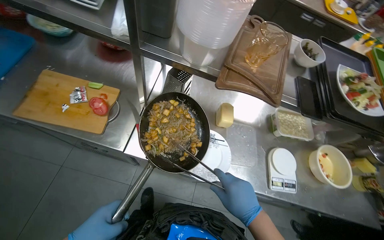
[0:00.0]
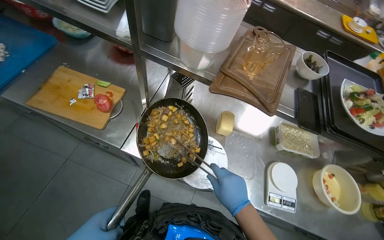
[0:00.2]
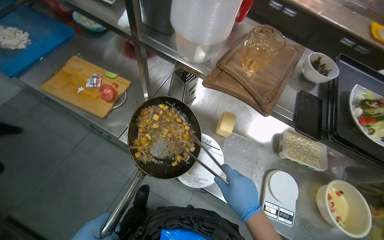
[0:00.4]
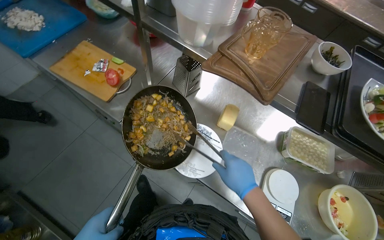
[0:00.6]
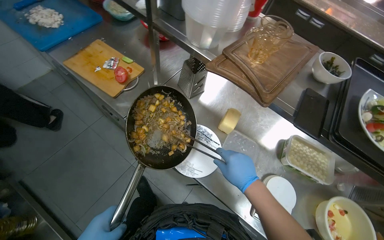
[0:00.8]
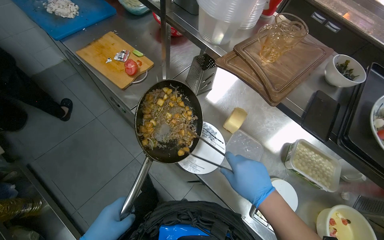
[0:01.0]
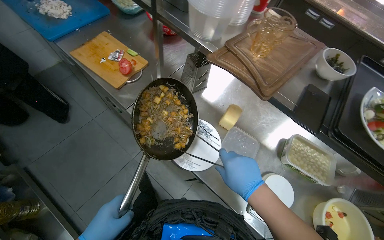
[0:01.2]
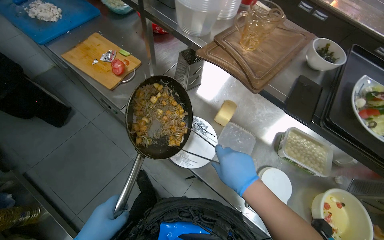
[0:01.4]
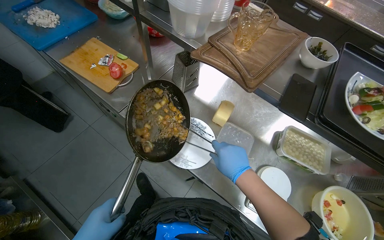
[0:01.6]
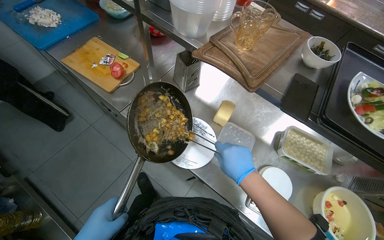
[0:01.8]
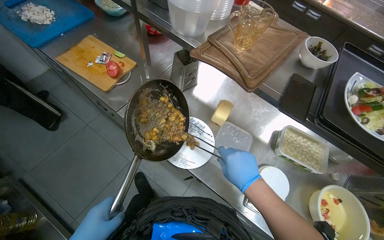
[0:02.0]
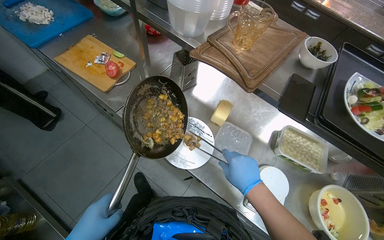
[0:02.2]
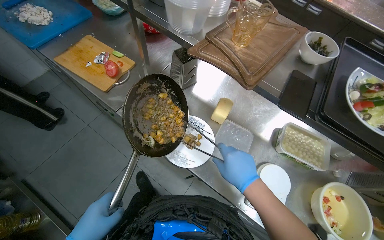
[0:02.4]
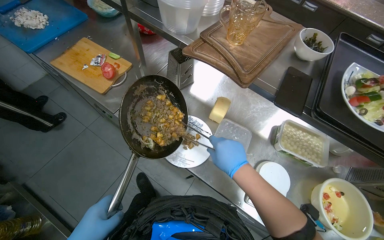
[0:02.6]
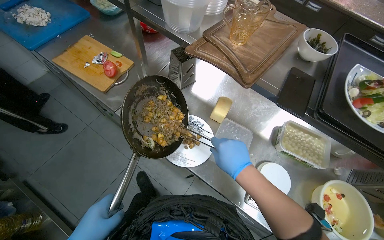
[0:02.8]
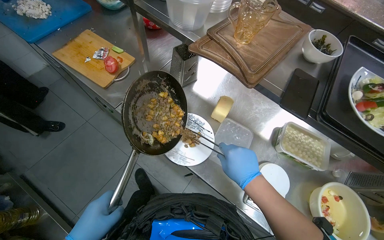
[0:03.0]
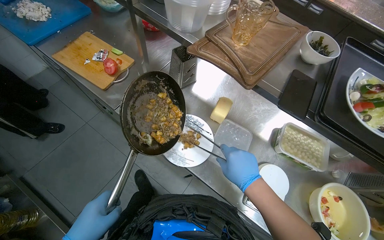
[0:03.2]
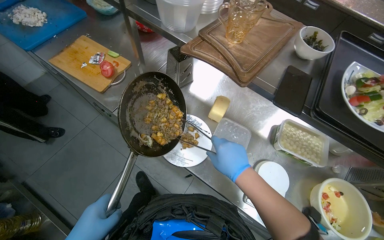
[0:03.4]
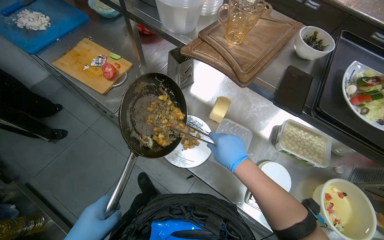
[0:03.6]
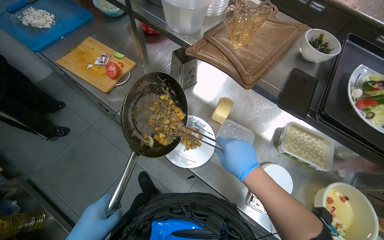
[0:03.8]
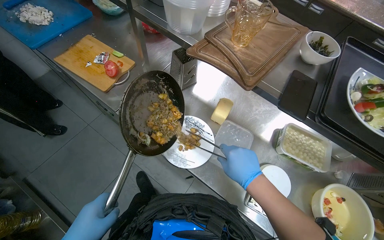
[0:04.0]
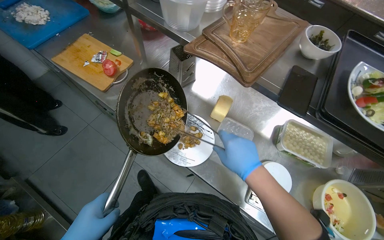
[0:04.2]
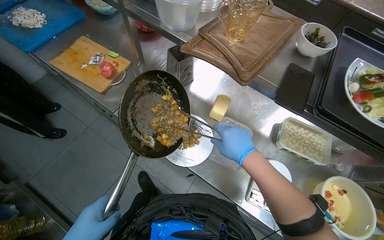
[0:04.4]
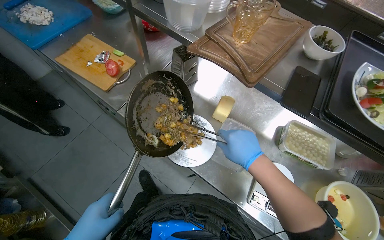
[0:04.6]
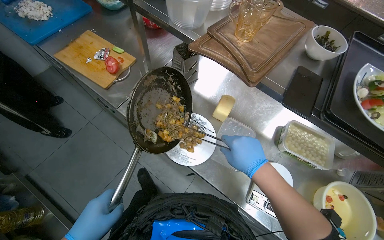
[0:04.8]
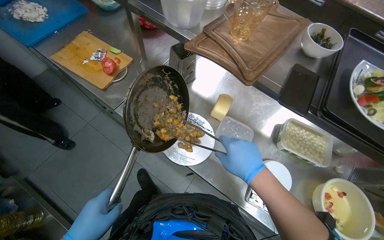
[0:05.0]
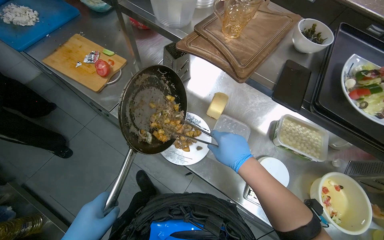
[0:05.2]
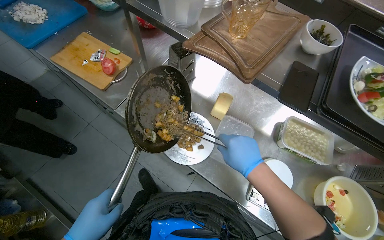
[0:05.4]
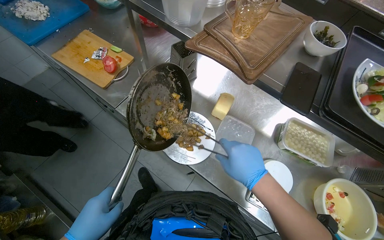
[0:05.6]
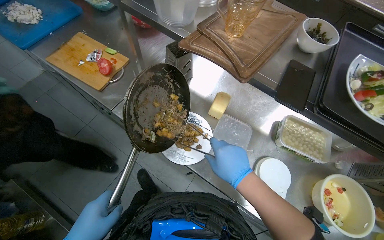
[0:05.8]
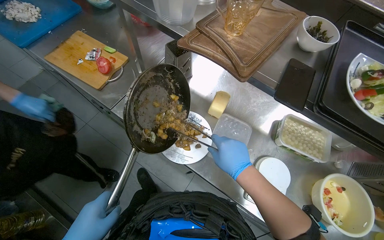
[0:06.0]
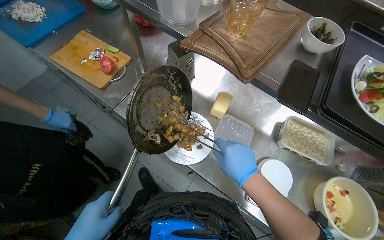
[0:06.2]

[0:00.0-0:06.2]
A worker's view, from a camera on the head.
Job: preparing food.
The whole recording: Cooking meal and garnishing before serving. The worker cooks the meal on the gas stove, garnishes it with herbs, and places it into a white dish.
0:00.0 to 0:01.6: The wearer's head swings about 25 degrees to the left.

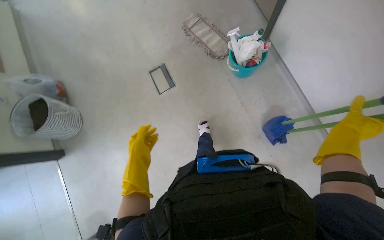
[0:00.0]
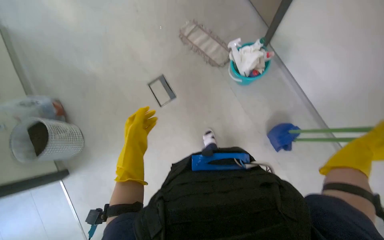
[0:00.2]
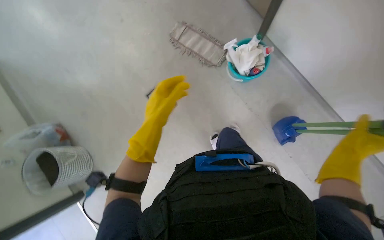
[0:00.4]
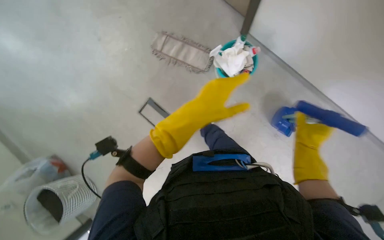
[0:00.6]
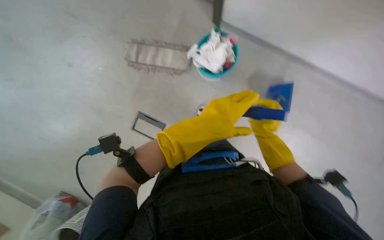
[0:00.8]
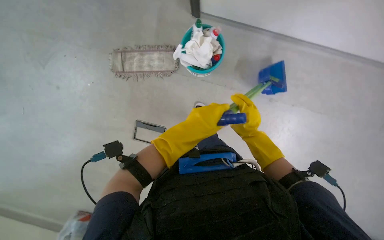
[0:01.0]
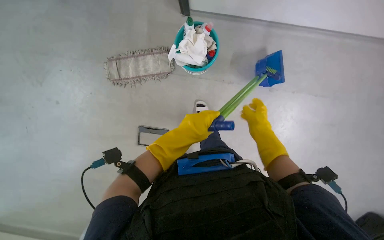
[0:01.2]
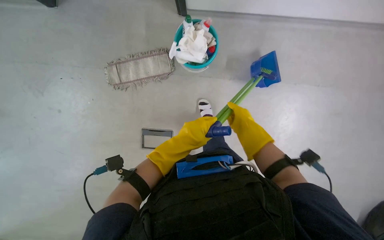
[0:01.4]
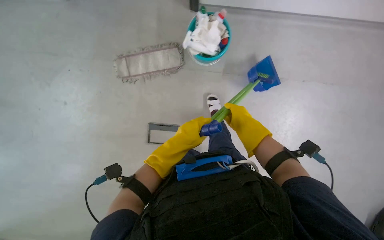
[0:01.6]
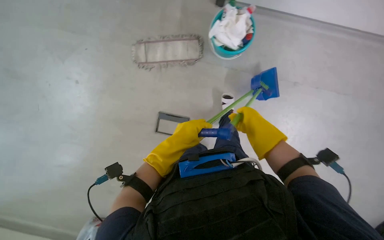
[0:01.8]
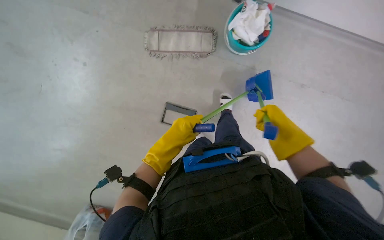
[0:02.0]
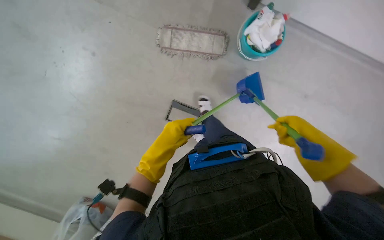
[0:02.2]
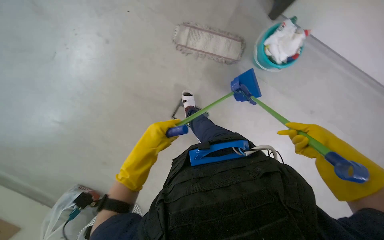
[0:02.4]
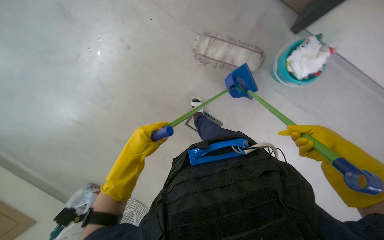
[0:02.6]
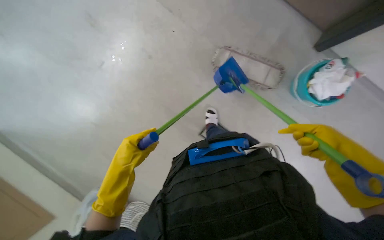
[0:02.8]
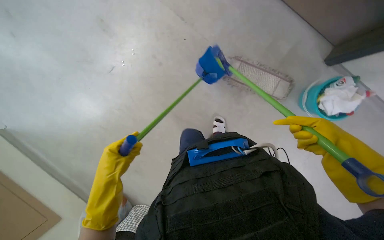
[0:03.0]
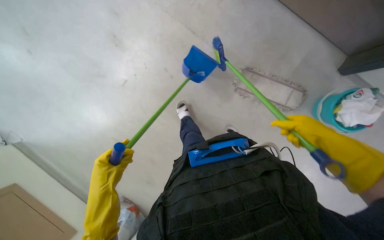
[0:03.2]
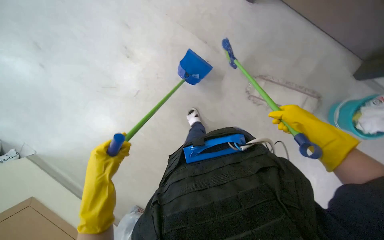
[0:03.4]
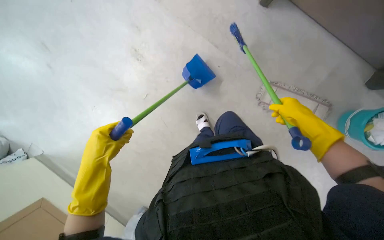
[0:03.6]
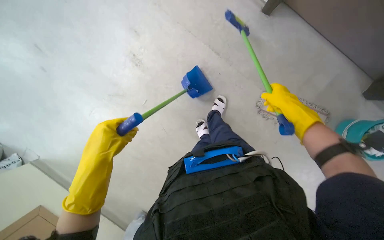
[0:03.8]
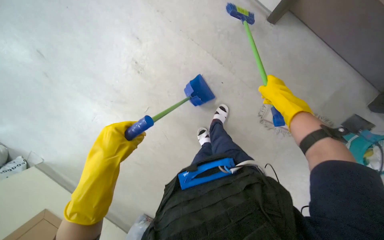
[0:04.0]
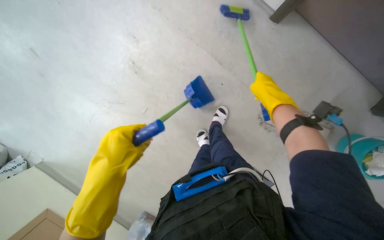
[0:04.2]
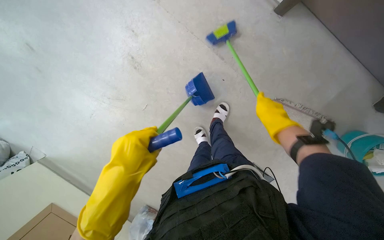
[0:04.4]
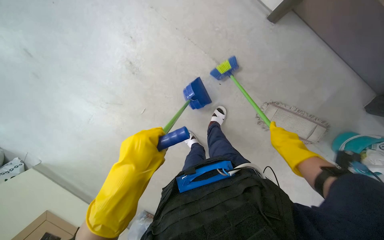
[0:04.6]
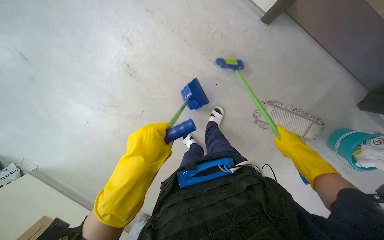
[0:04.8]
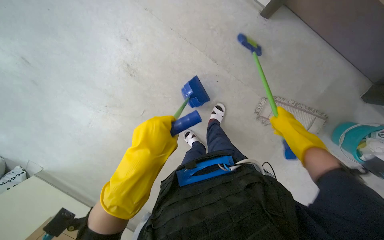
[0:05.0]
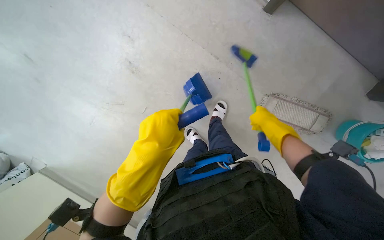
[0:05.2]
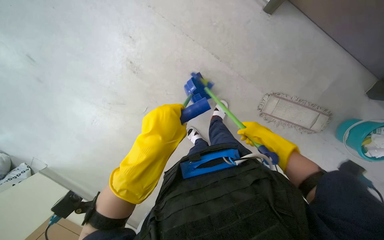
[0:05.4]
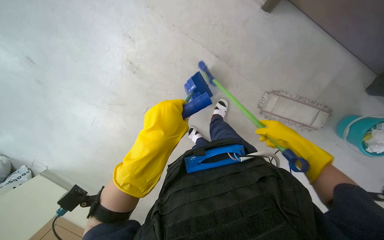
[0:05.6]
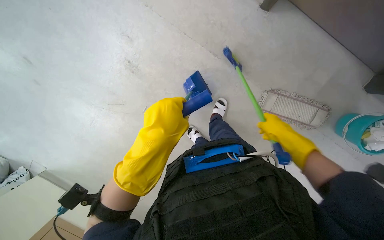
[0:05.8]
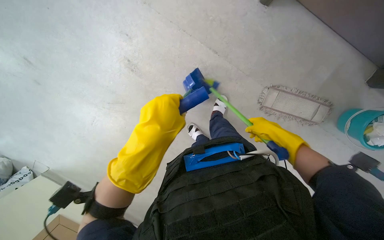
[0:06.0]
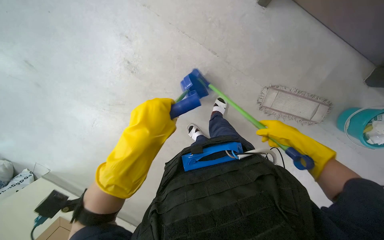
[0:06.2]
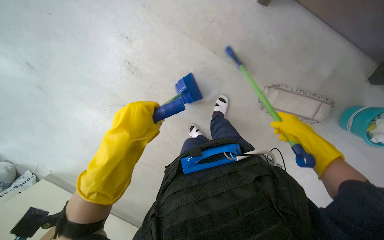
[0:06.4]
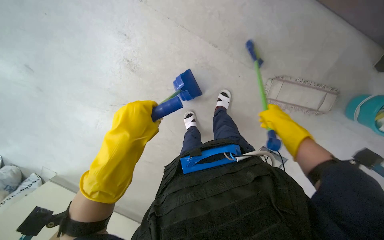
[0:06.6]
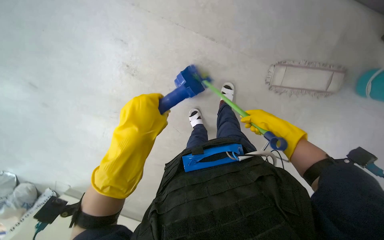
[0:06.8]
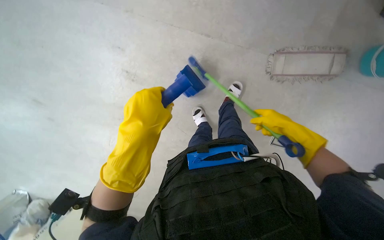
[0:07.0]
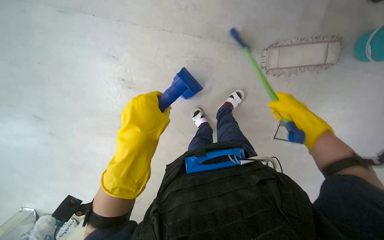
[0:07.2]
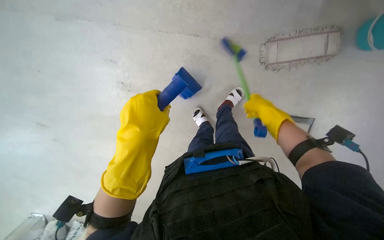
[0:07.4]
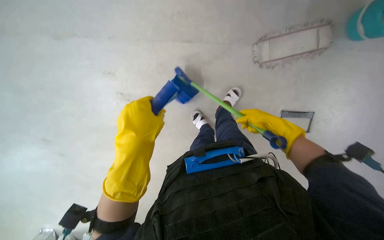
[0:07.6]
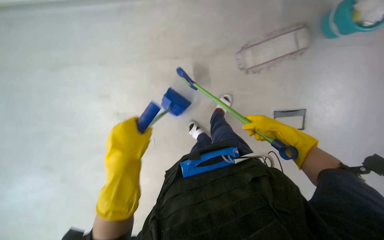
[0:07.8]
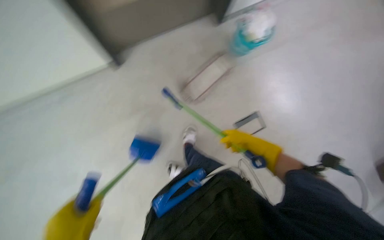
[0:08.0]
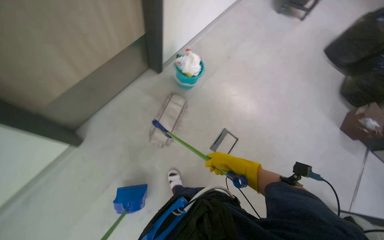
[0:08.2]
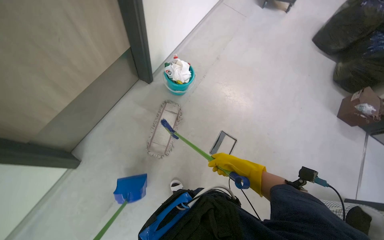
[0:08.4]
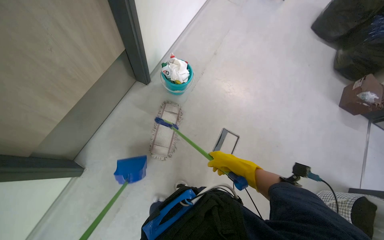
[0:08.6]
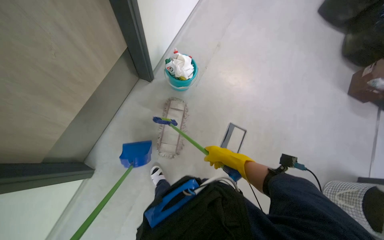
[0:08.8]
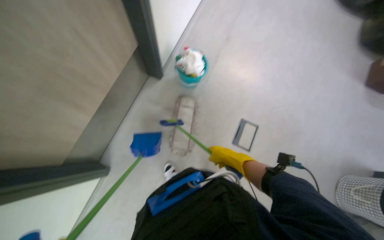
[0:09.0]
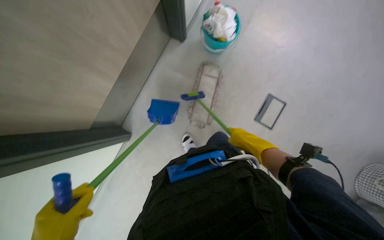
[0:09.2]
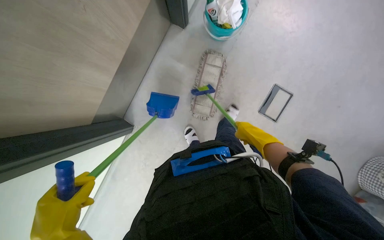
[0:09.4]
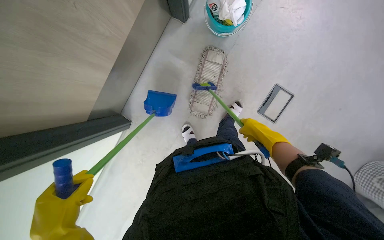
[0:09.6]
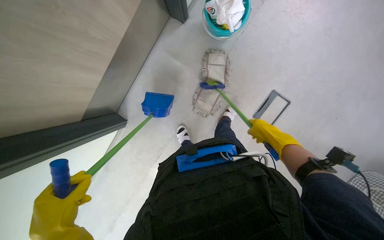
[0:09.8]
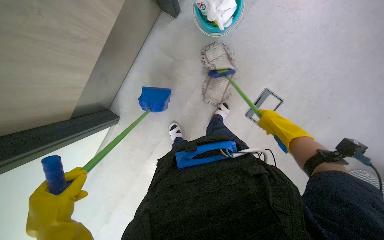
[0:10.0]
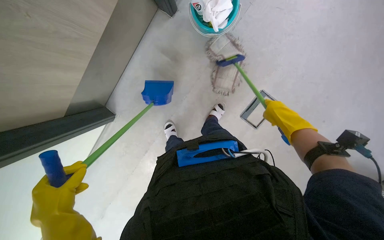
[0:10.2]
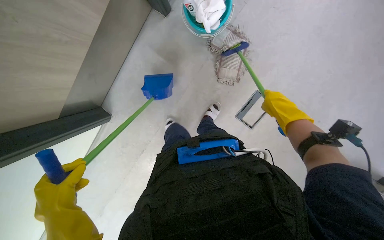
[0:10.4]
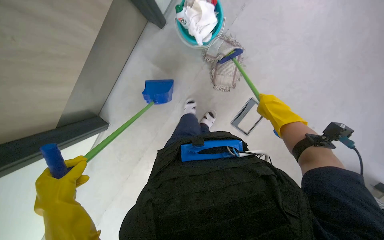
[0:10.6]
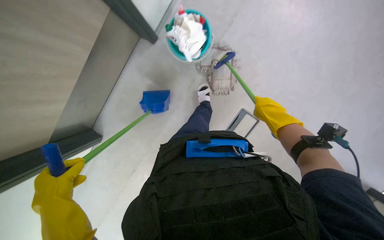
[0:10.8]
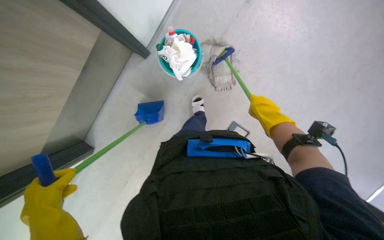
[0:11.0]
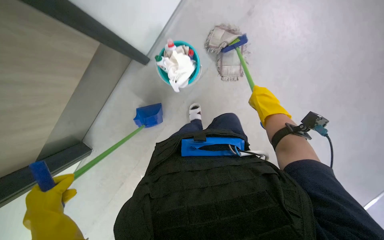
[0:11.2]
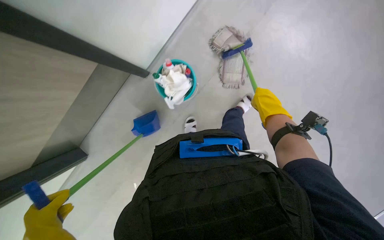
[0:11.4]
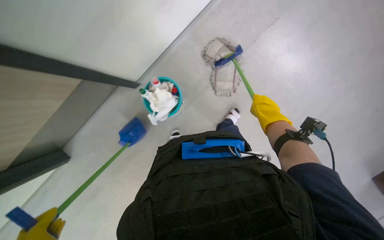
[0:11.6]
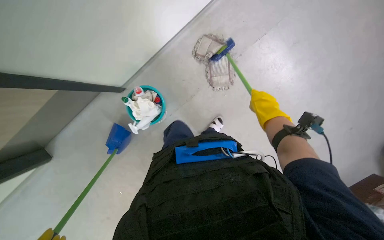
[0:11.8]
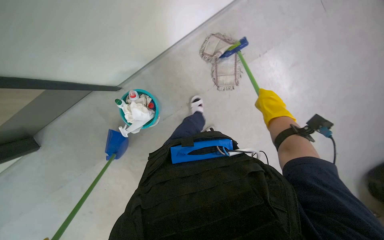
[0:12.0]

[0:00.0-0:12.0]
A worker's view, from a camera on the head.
Job: sweeping floor.
The whole recording: Sweeping floor with broom and dustpan. The worker sweeps the floor with a broom and dustpan.
0:00.0 to 0:01.6: The camera is carried roughly 50 cm. The camera pitches downward, by approximately 15 degrees. The scene turns roughly 55 degrees counterclockwise in the picture.
0:01.6 to 0:03.0: The wearer looks about 45 degrees further to the left.
0:03.0 to 0:04.4: The wearer's head swings some 20 degrees to the left. The left hand shifts roughly 25 cm nearer to the camera, up the picture and to the right.
0:06.0 to 0:07.6: Everything in view rotates roughly 30 degrees counterclockwise.
0:07.6 to 0:09.0: The camera pitches upward, by roughly 20 degrees. Everything in view rotates approximately 45 degrees counterclockwise.
0:09.0 to 0:10.4: The camera pitches downward, by about 15 degrees.

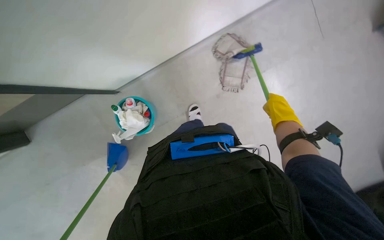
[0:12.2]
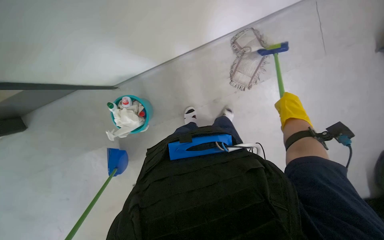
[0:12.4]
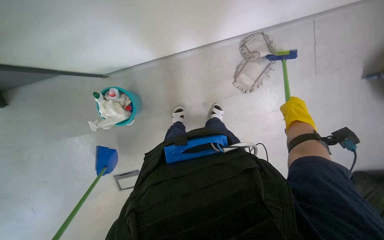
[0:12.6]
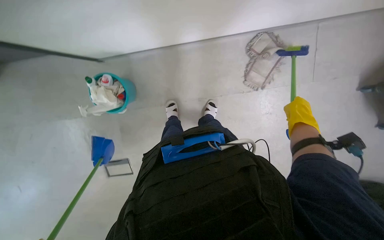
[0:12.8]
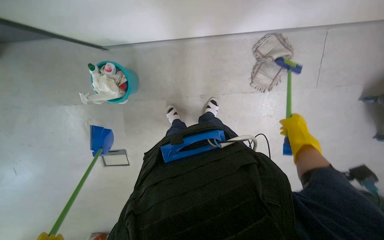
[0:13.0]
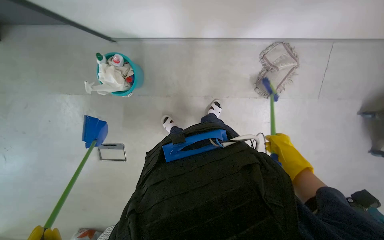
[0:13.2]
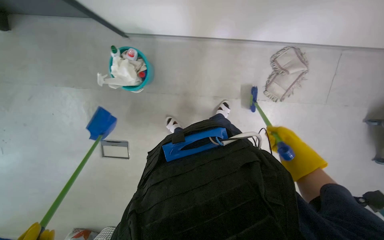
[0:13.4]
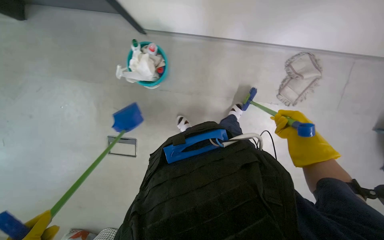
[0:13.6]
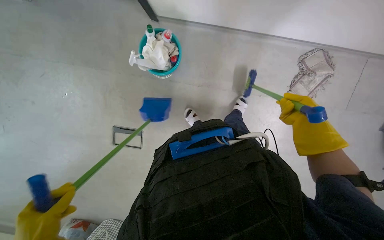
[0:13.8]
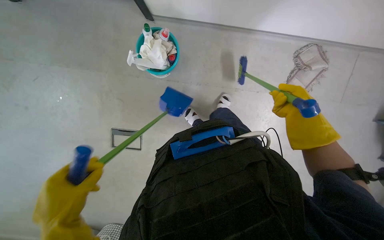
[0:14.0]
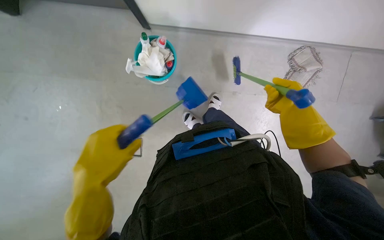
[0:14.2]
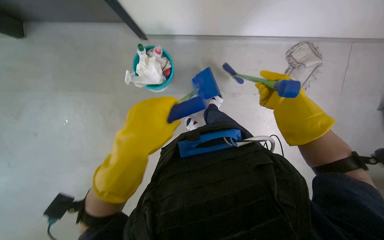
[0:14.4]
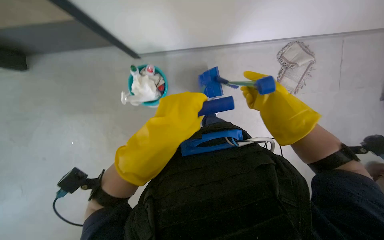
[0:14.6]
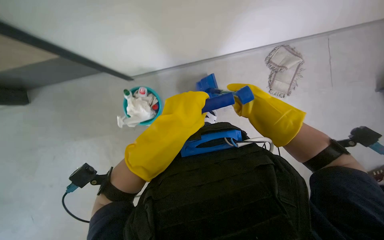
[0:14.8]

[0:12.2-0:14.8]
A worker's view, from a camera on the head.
Job: sweeping floor.
The whole recording: Sweeping floor with broom and dustpan. The worker sweeps the floor with a broom and dustpan.
0:13.4 to 0:14.8: The view tilts roughly 15 degrees upward. The right hand goes some 25 cm to the left.
